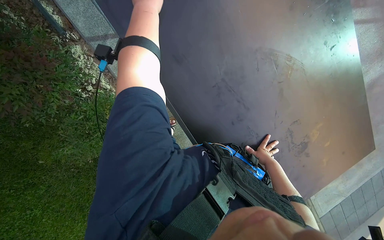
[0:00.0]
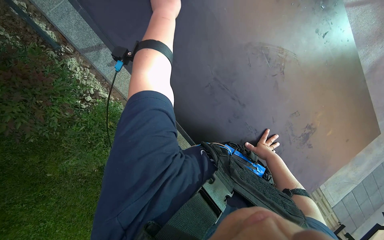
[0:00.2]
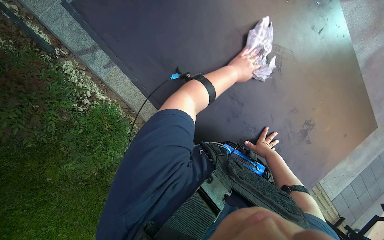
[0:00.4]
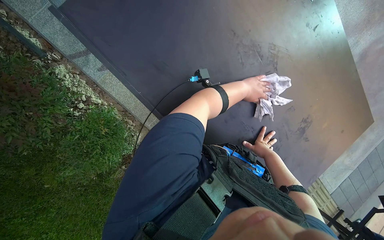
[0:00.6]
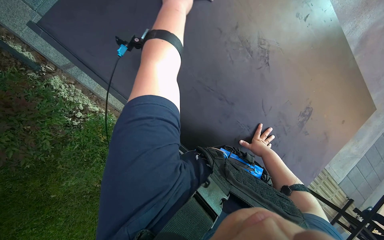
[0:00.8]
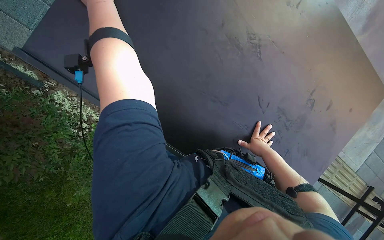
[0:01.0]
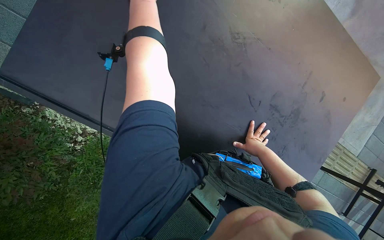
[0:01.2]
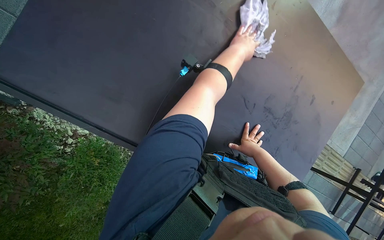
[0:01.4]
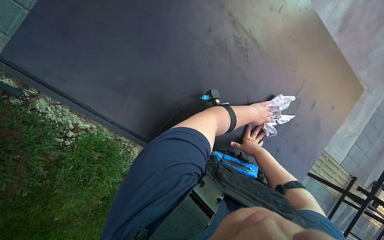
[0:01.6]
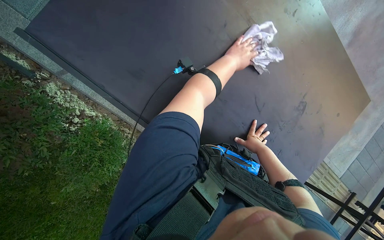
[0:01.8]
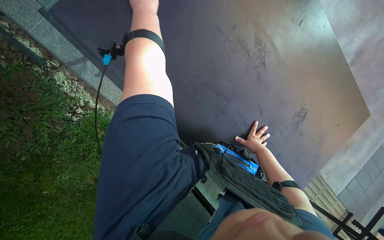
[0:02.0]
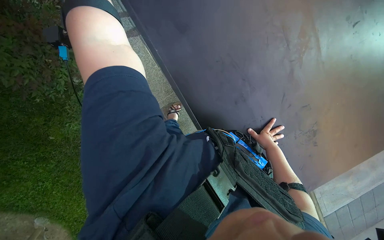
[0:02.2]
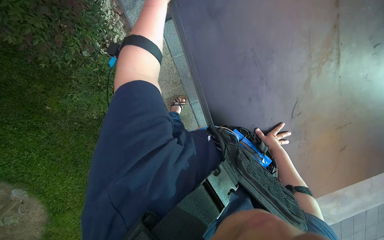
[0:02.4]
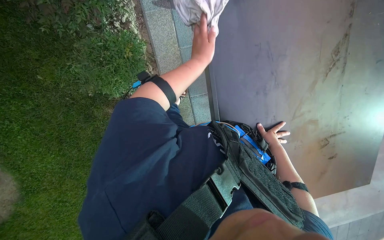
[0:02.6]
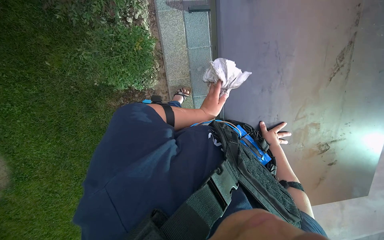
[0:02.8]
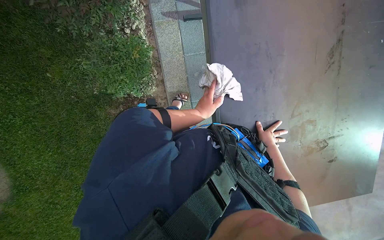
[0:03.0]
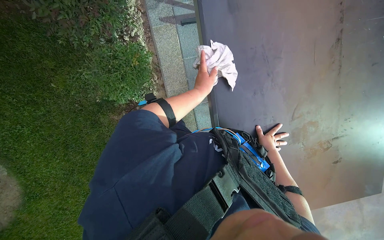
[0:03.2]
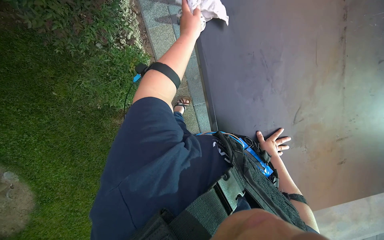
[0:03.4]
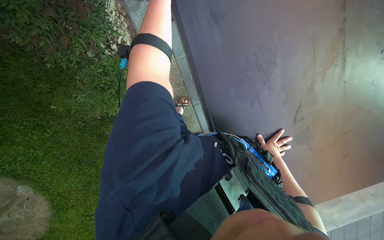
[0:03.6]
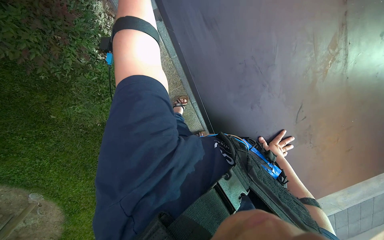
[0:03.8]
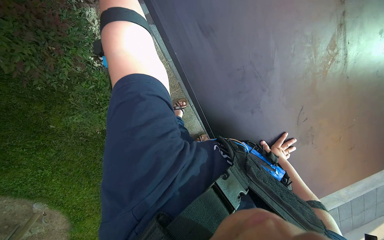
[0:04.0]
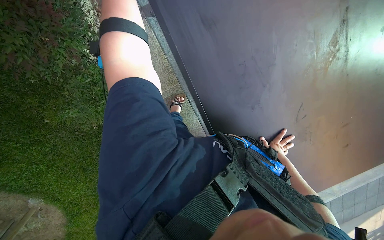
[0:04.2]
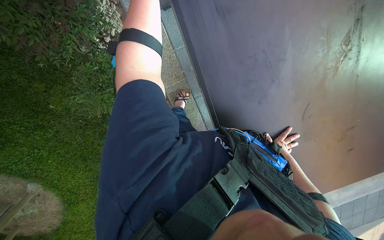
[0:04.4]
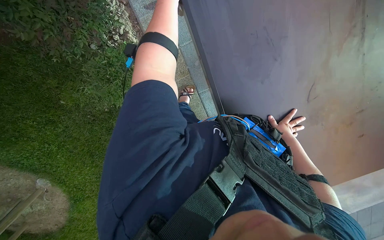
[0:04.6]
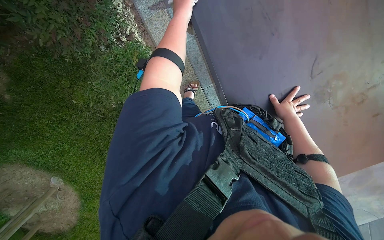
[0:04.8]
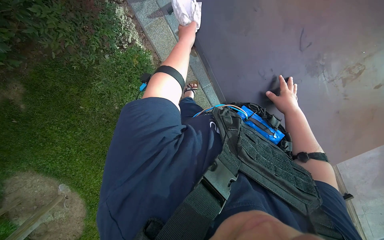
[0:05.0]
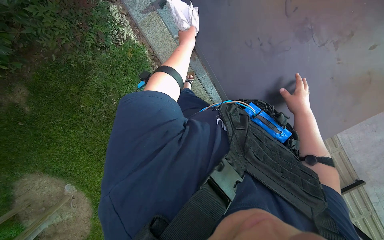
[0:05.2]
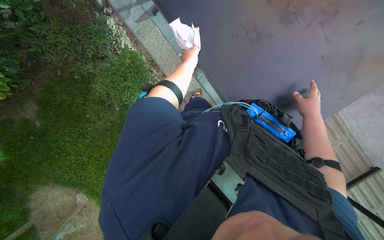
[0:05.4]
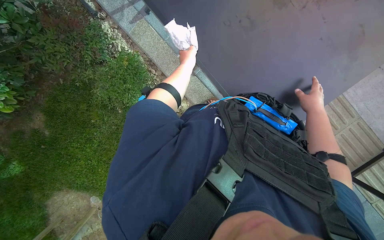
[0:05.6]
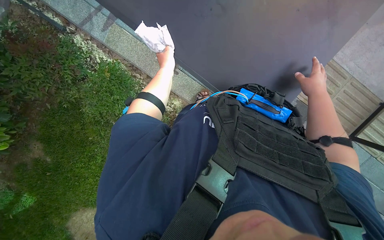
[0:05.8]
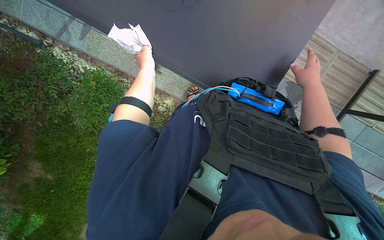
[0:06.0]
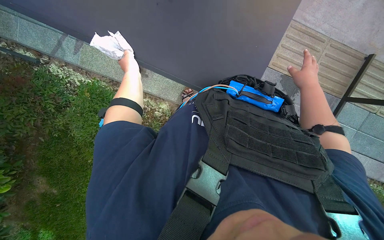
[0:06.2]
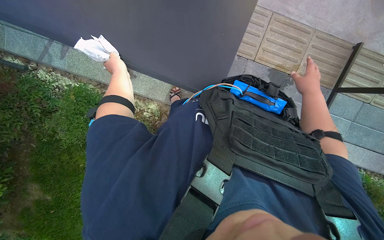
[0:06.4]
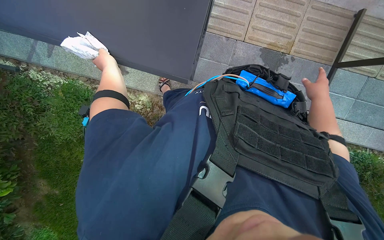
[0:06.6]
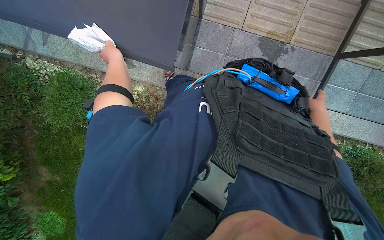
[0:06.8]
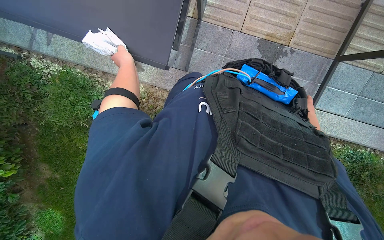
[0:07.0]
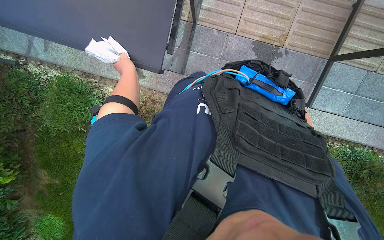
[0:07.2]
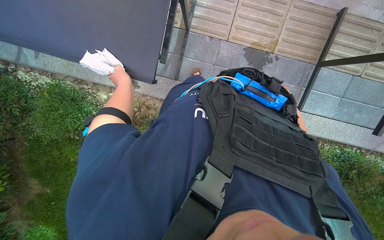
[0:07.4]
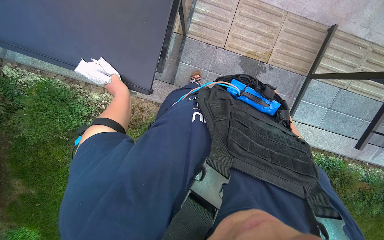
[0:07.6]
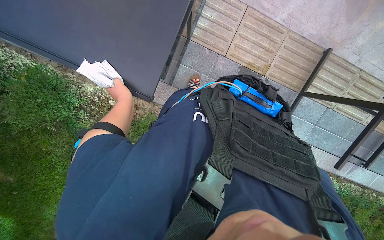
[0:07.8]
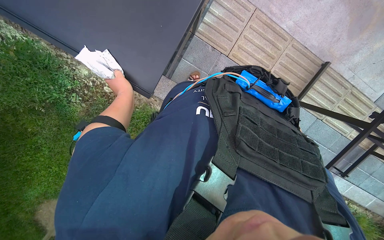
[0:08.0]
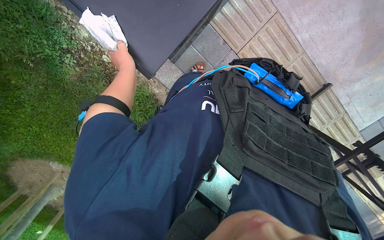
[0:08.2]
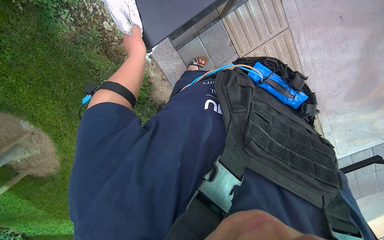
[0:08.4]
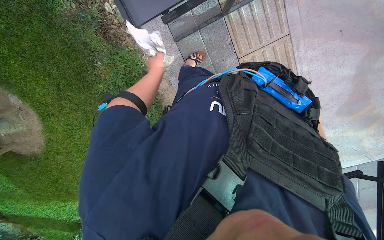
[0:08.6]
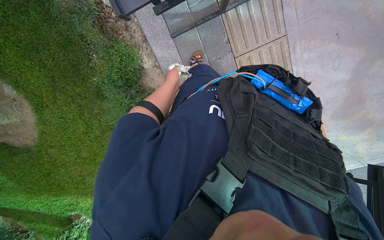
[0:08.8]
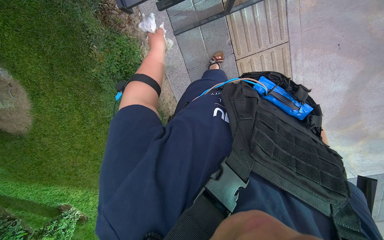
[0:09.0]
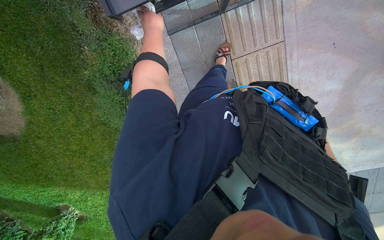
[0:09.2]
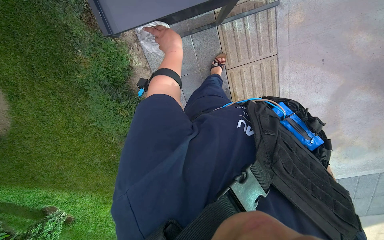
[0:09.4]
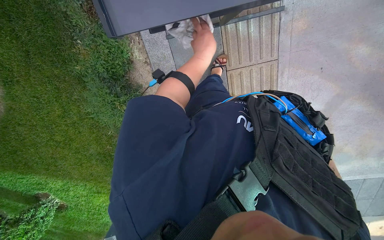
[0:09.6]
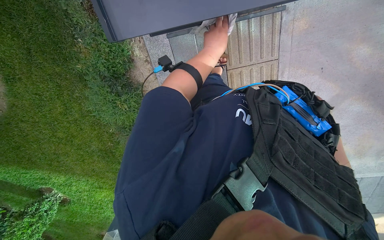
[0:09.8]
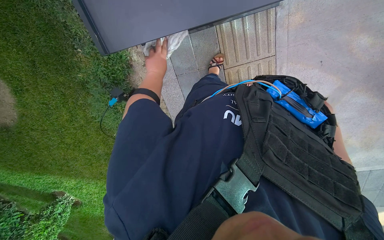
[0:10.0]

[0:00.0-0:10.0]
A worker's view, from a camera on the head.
Job: wiping surfaces.
The whole recording: Wiping outdoor table. The worker wipes the outdoor table with a white cloth.
0:01.4 to 0:02.8: The scene rotates clockwise by roughly 50 degrees.
0:04.2 to 0:05.8: The wearer moves some 50 cm. The view swings about 15 degrees to the left. The scene turns approximately 25 degrees counterclockwise in the picture.
0:07.2 to 0:08.6: The view swings approximately 20 degrees to the right. The scene turns about 45 degrees clockwise in the picture.
0:08.6 to 0:10.0: The left hand reaches approximately 25 cm to the right, then returns.

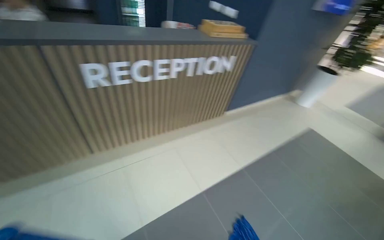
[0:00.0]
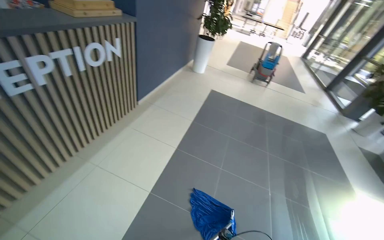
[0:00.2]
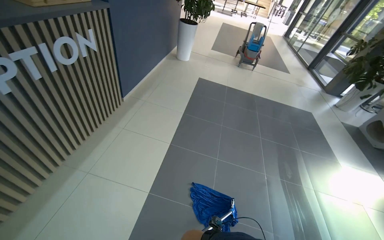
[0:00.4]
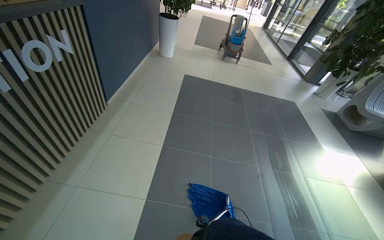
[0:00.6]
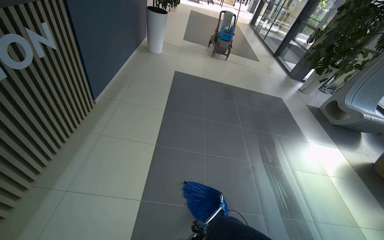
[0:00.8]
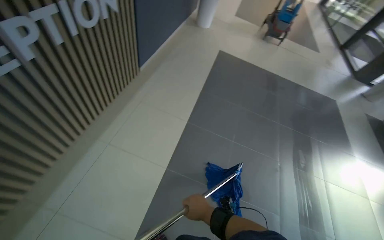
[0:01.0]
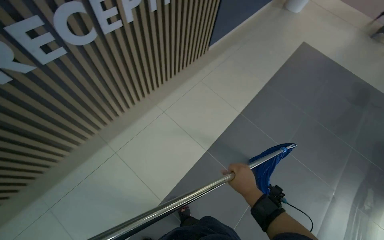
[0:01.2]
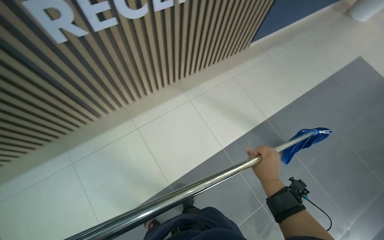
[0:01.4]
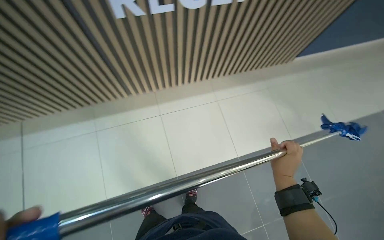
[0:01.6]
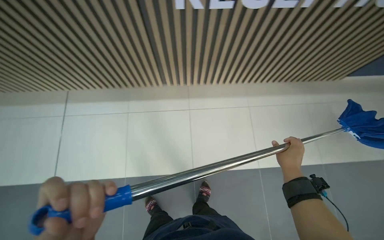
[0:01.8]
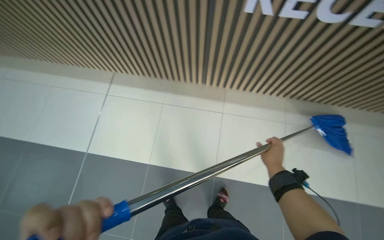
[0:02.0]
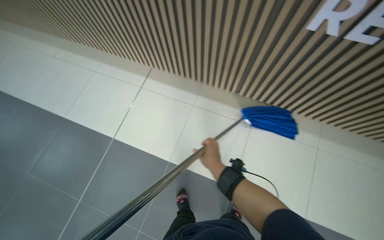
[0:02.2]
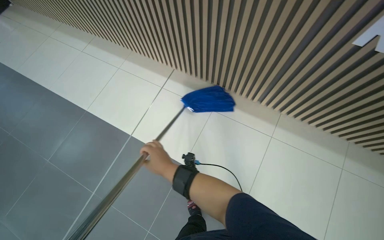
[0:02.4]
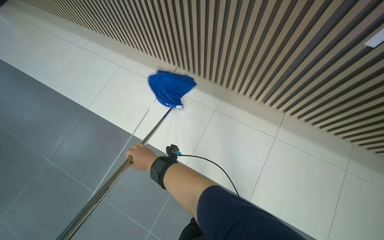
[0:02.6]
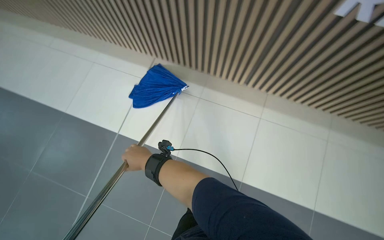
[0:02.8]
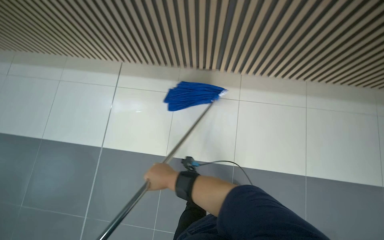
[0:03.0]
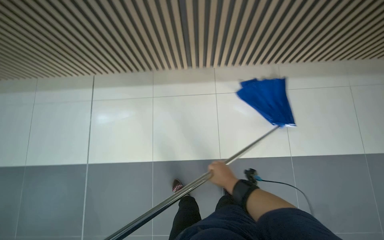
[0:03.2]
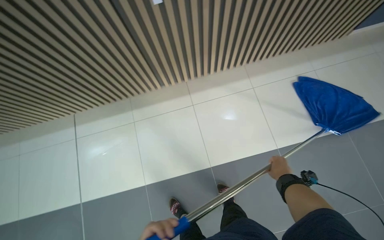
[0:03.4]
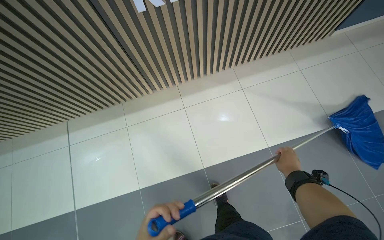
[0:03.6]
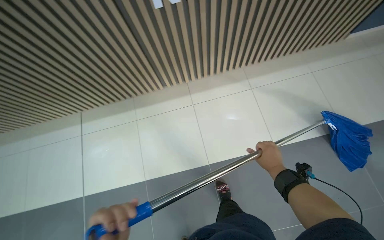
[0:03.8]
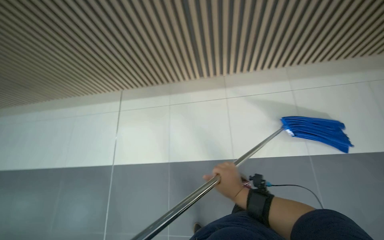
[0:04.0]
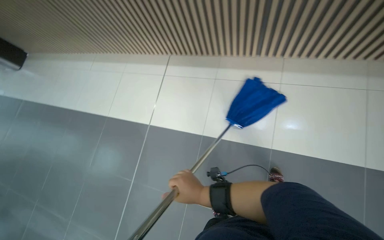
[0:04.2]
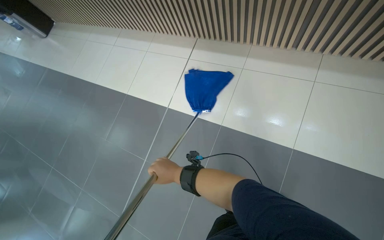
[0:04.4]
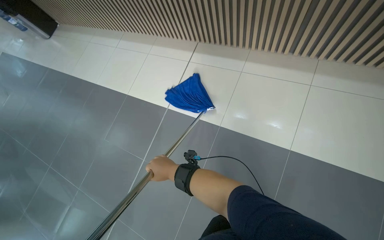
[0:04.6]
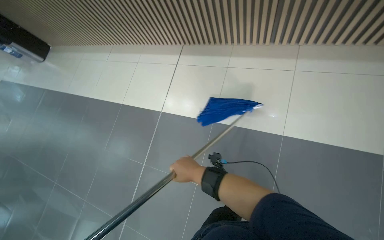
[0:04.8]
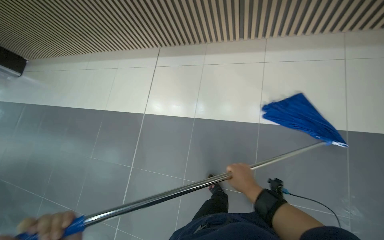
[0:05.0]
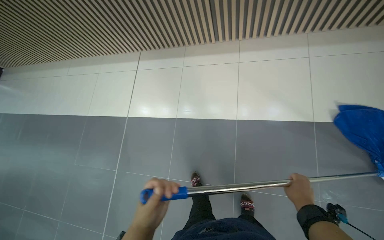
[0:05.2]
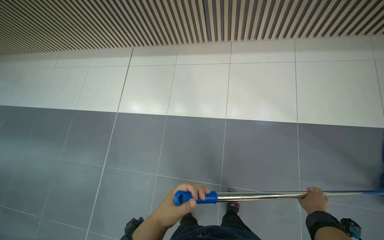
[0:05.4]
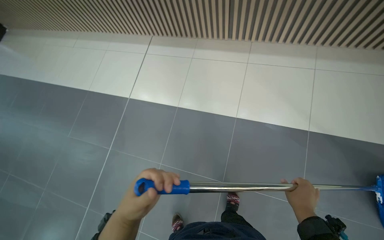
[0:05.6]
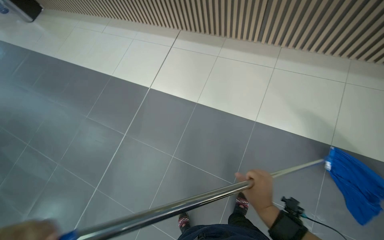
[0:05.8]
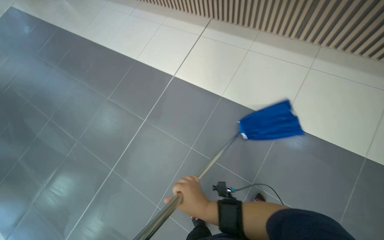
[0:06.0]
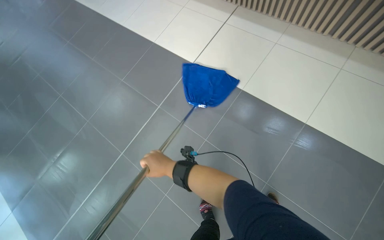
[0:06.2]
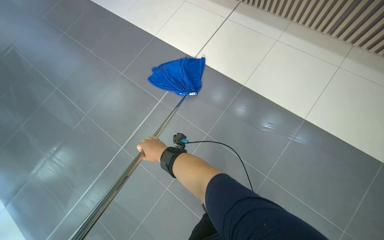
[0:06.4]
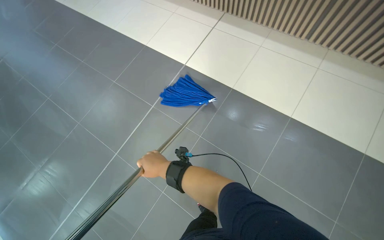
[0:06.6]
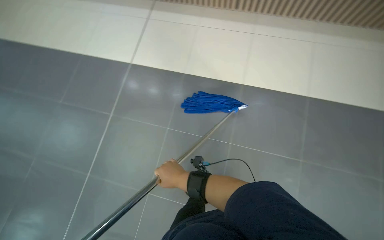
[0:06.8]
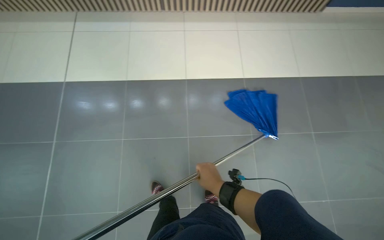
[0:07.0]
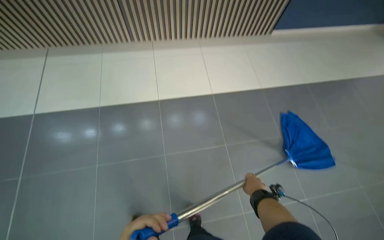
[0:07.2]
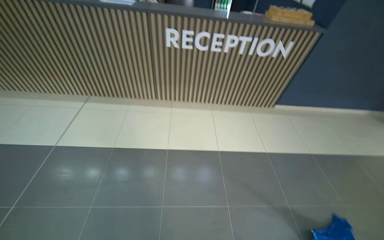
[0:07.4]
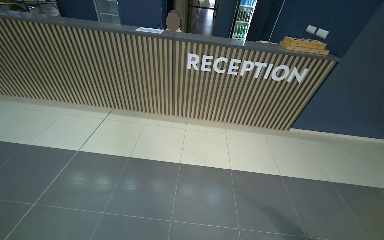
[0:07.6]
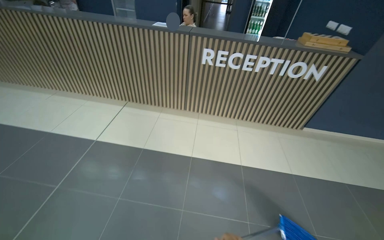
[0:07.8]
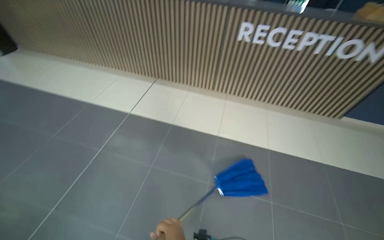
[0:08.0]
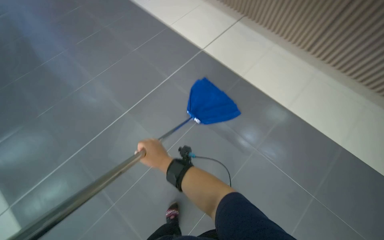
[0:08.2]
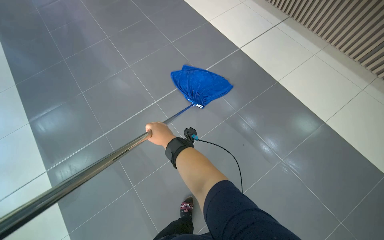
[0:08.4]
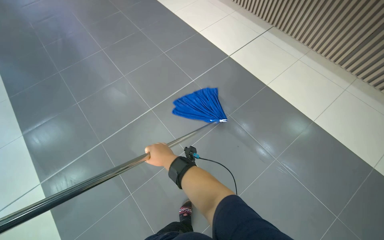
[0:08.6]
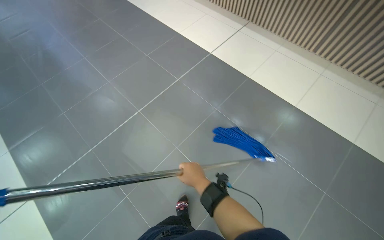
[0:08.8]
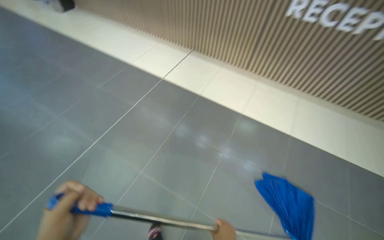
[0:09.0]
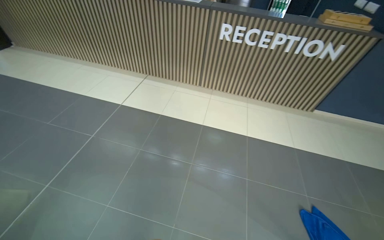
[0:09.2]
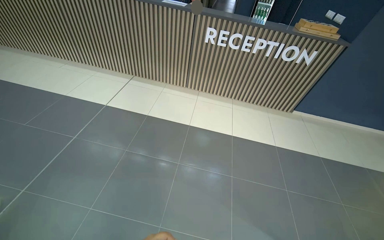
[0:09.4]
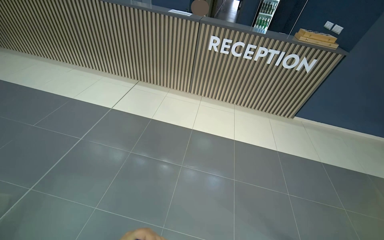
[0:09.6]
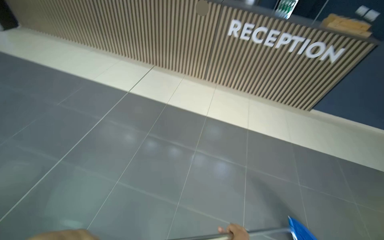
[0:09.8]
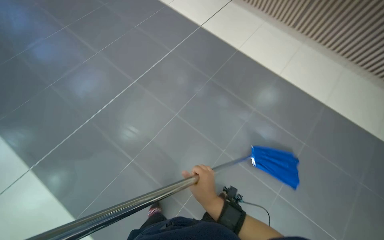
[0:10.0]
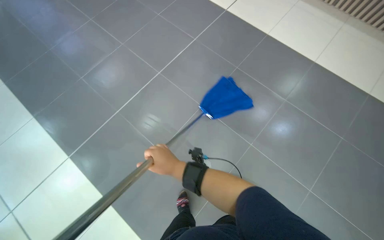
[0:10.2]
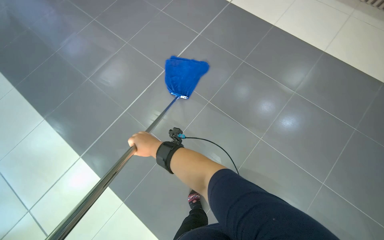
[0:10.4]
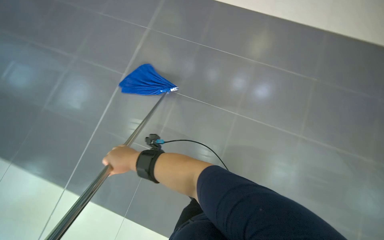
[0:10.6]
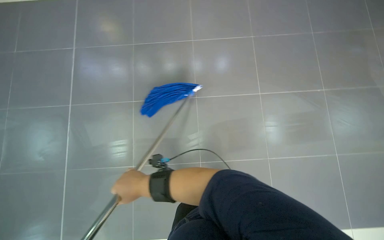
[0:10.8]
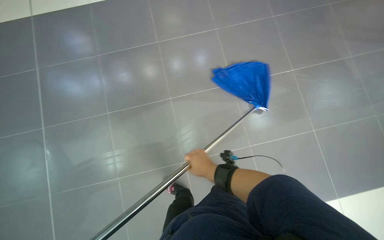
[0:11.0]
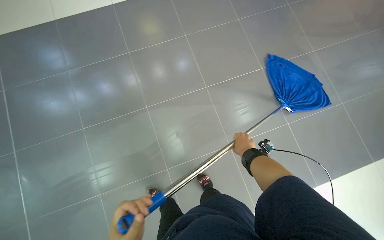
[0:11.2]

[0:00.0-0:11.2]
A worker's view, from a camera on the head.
Job: mopping floor.
The whole recording: Mopping reception area floor. The worker mops the tiled floor in the reception area.
0:00.0 to 0:01.6: The view tilts about 30 degrees downward. The scene turns roughly 30 degrees clockwise in the picture.
0:01.6 to 0:03.2: The head rotates approximately 25 degrees to the right. The right hand heads down the picture and farther from the camera, covering approximately 20 cm, and reaches about 50 cm to the left, then returns.
0:09.6 to 0:11.2: The head travels some 60 cm. The view tips downward by about 15 degrees.
